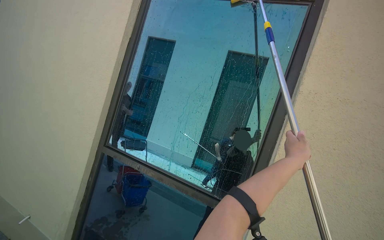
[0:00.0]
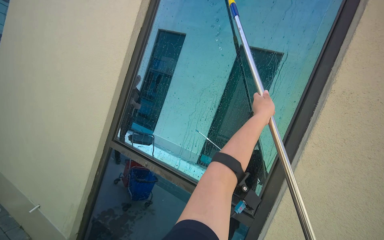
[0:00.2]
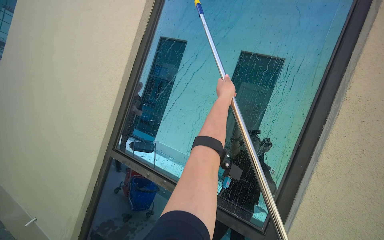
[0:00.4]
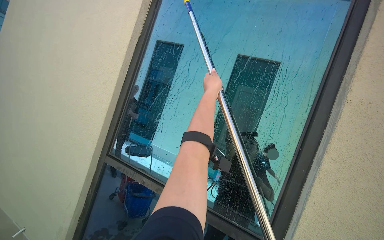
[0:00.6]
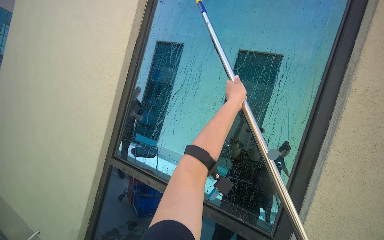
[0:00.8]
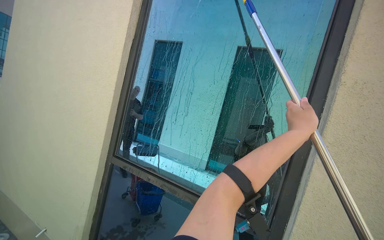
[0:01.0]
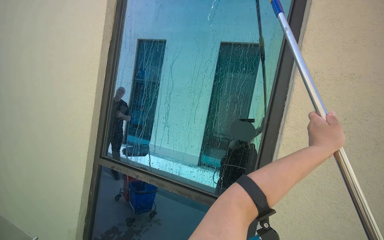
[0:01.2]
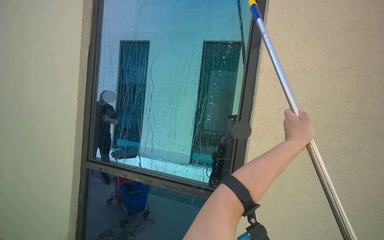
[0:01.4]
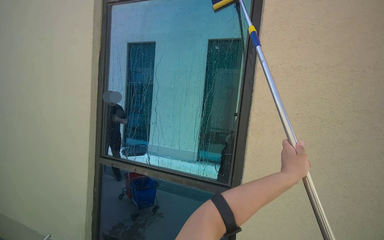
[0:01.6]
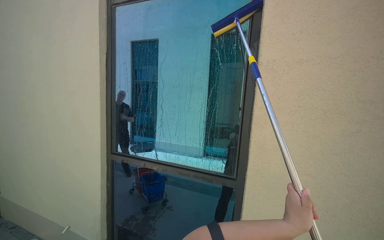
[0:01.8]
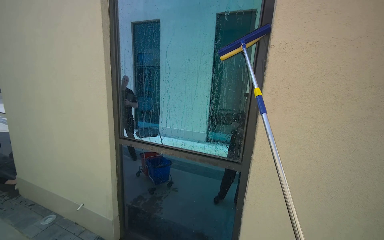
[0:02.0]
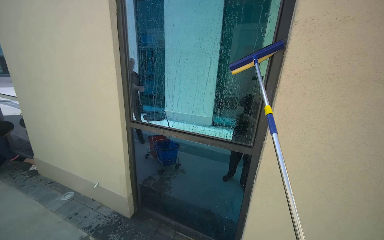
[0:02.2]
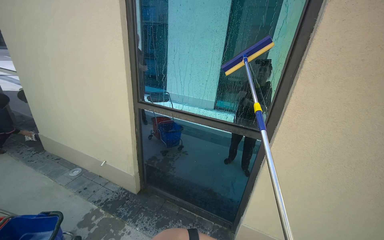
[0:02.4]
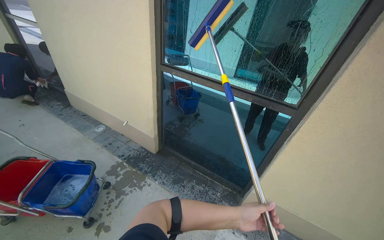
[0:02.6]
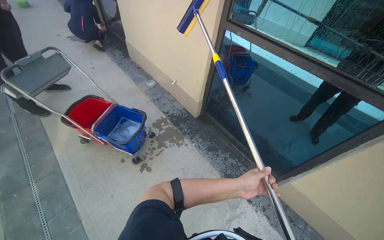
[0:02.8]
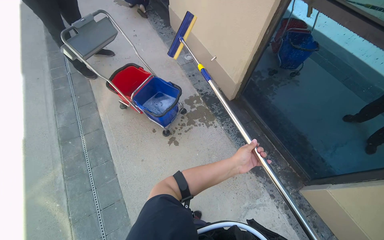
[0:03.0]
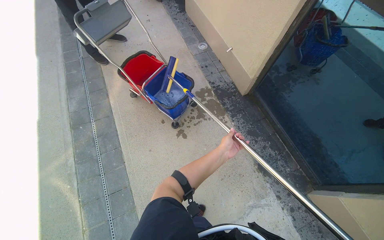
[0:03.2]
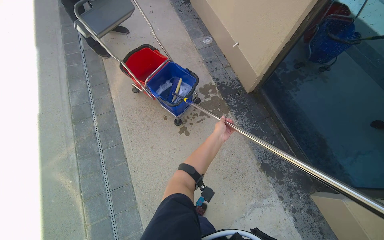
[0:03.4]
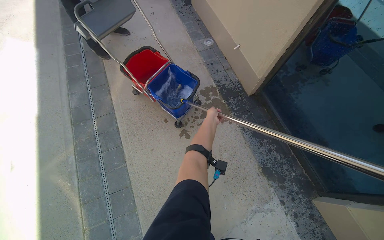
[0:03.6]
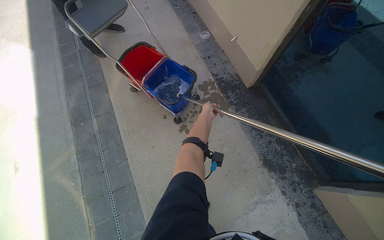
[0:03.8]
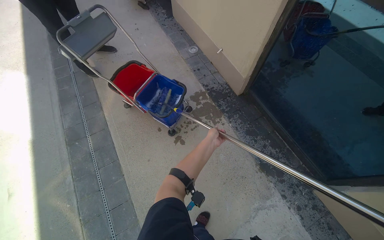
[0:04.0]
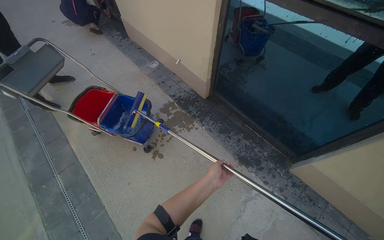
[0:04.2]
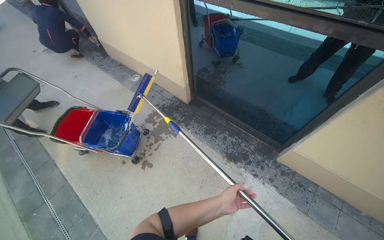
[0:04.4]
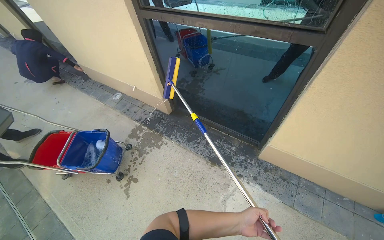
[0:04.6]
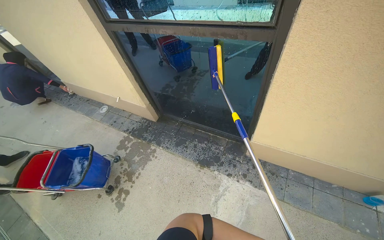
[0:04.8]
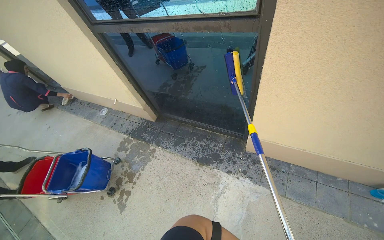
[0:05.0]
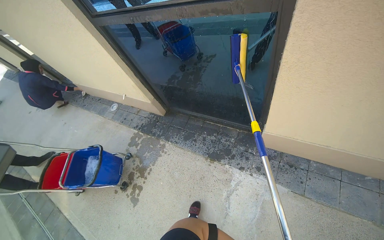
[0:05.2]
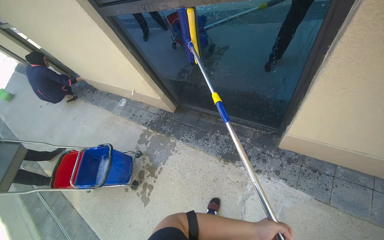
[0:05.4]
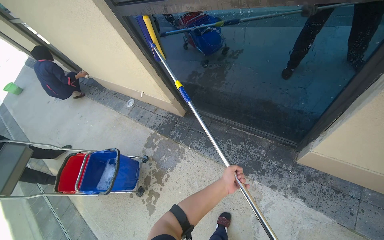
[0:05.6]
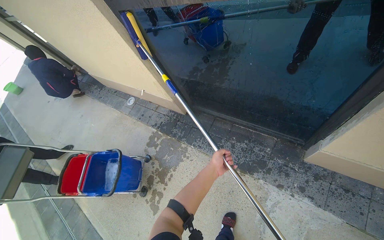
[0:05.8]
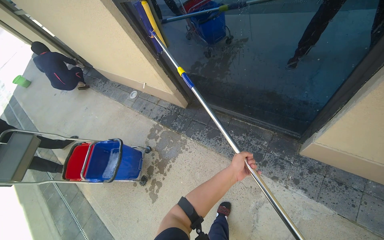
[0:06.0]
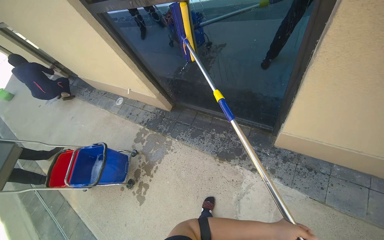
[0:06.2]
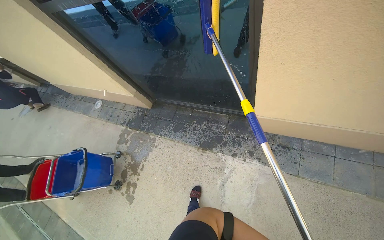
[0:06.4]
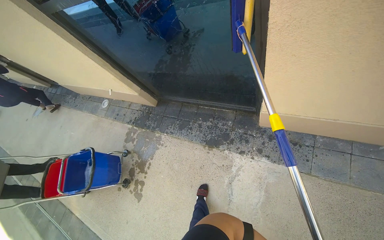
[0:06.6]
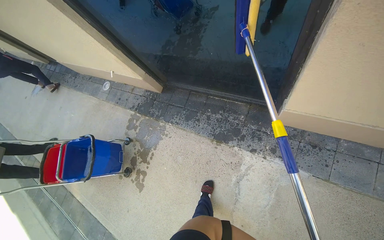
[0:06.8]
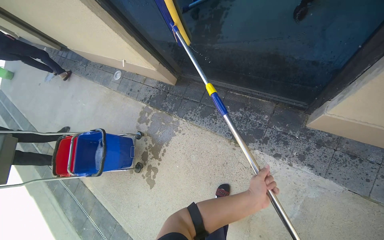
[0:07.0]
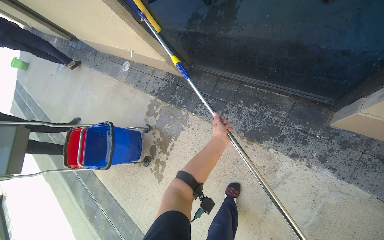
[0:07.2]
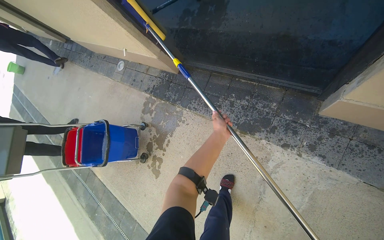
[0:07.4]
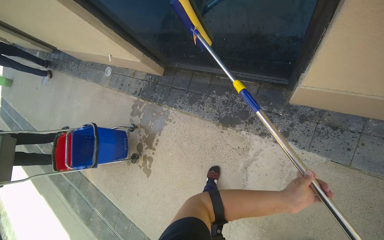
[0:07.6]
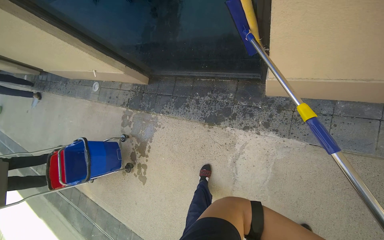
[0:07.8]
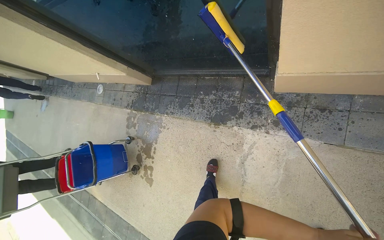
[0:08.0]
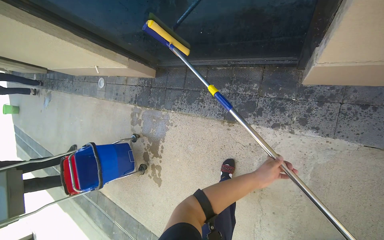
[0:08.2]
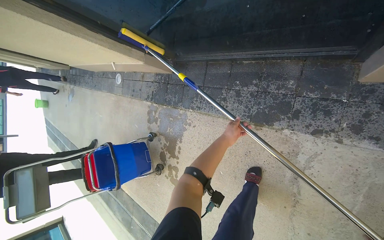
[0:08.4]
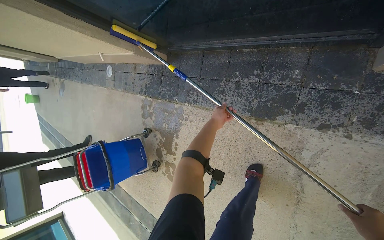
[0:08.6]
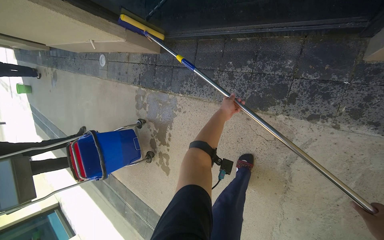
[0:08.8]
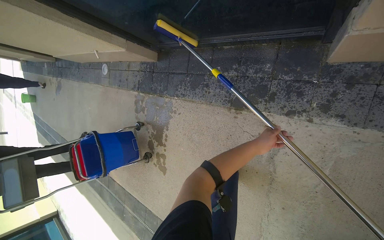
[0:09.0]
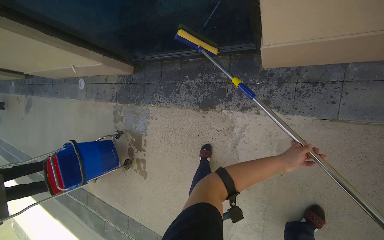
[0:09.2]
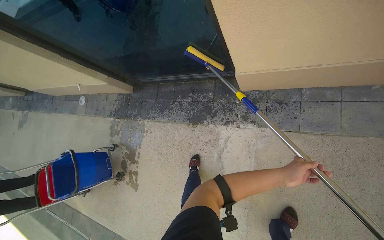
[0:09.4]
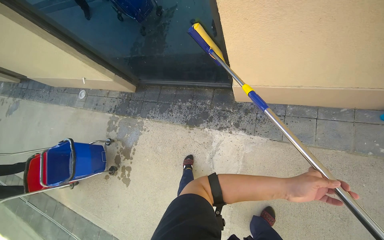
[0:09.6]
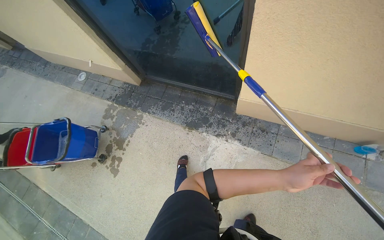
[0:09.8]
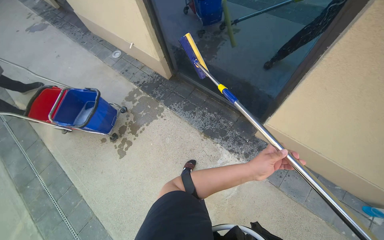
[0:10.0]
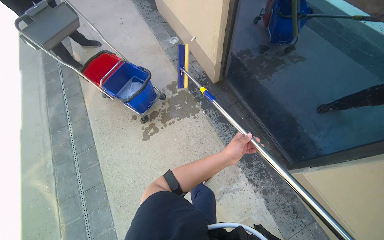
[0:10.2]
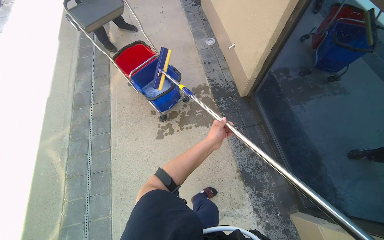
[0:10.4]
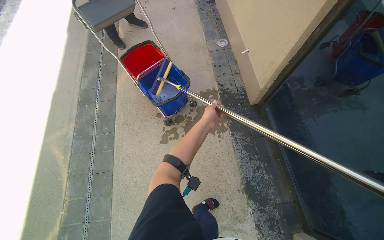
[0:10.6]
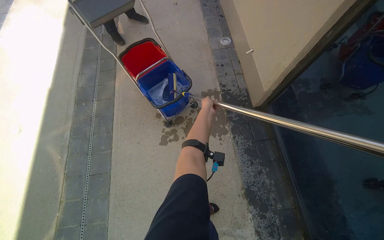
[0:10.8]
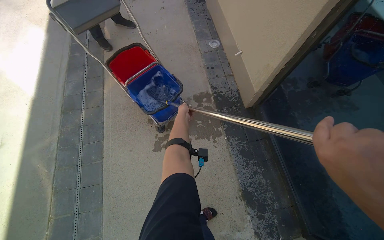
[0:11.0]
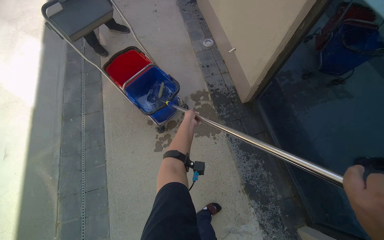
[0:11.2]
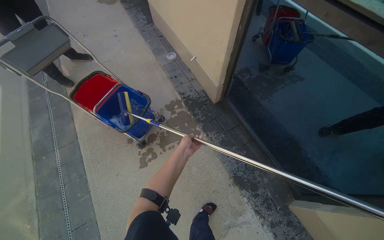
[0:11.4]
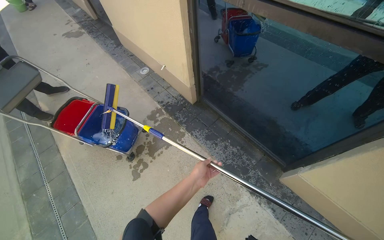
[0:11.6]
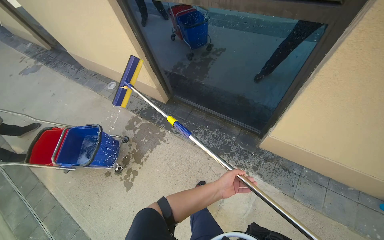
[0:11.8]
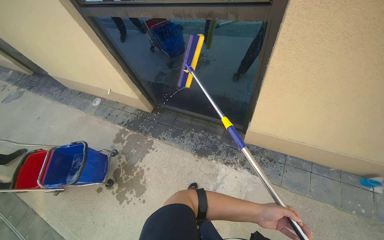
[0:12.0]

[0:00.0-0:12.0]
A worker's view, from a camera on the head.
Job: cleaning windows.
The whole recording: Cleaning building windows. The worker scrubs the building windows with a long-handled squeegee, frequently dipping it into a bucket.
0:00.0 to 0:01.6: The left hand shifts about 15 cm nearer to the camera, and travels up the picture and back again, approximately 25 cm each way.
0:01.6 to 0:03.0: The head turns to the left by some 45 degrees. The view tips downward by some 55 degrees.
0:04.4 to 0:06.0: The camera travels approximately 40 cm.
0:06.0 to 0:07.6: The camera pitches downward, by approximately 15 degrees.
0:09.0 to 0:10.4: The camera travels roughly 80 cm. The camera pitches upward, by some 20 degrees. The scene rotates clockwise by about 70 degrees.
0:10.4 to 0:12.0: The camera is carried about 40 cm. The head turns to the right by approximately 55 degrees.

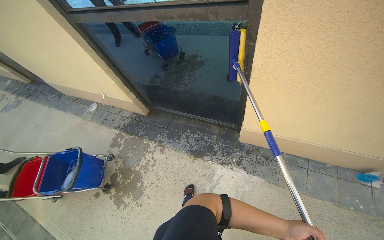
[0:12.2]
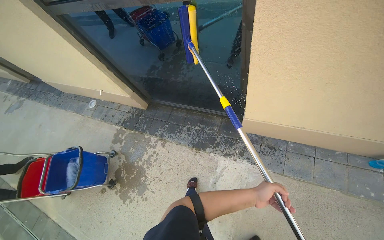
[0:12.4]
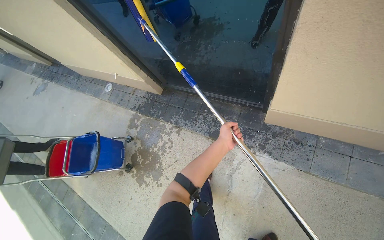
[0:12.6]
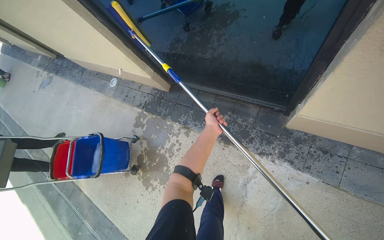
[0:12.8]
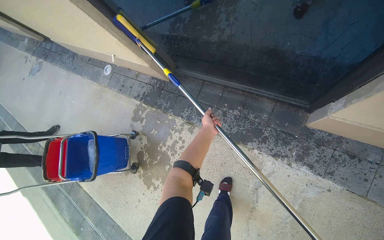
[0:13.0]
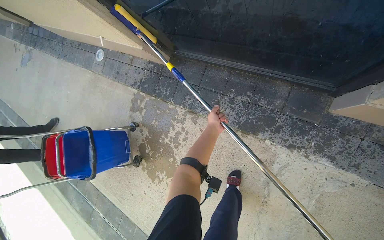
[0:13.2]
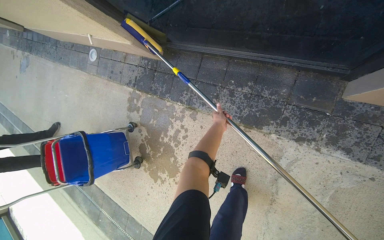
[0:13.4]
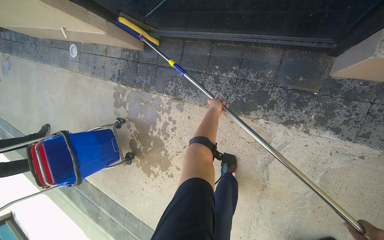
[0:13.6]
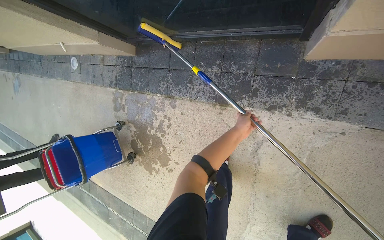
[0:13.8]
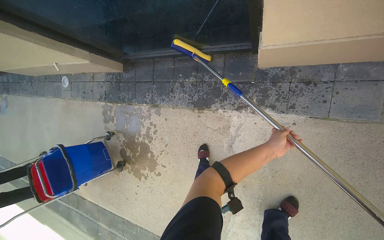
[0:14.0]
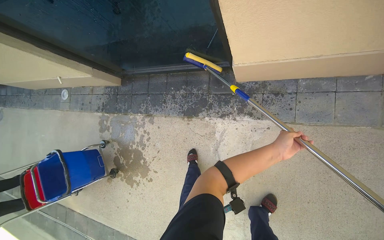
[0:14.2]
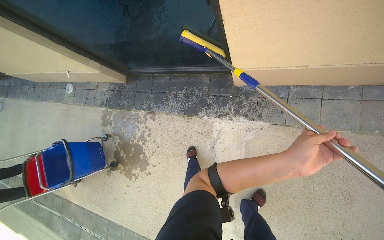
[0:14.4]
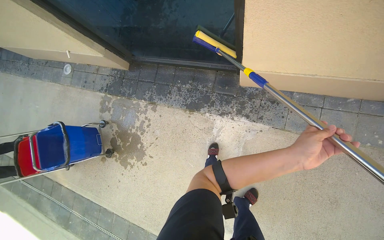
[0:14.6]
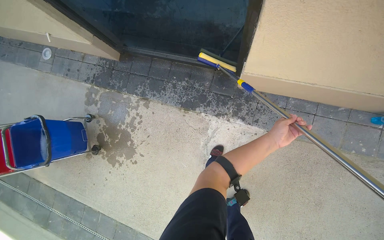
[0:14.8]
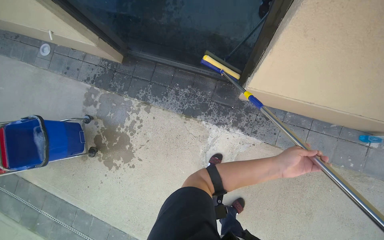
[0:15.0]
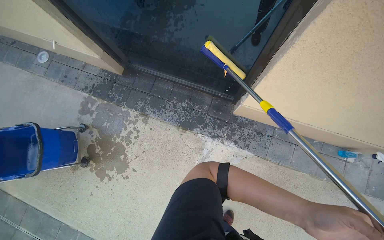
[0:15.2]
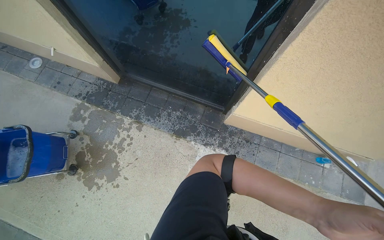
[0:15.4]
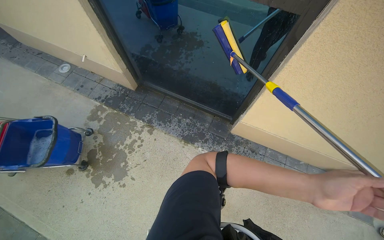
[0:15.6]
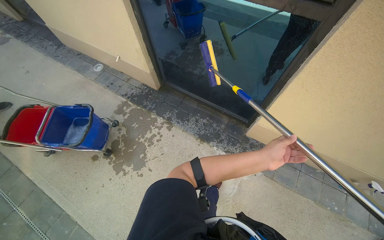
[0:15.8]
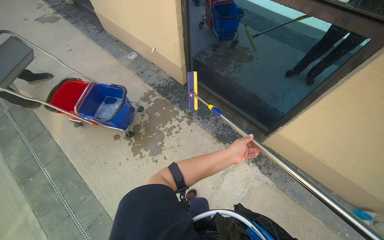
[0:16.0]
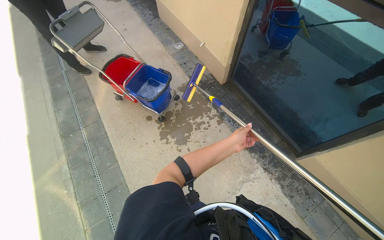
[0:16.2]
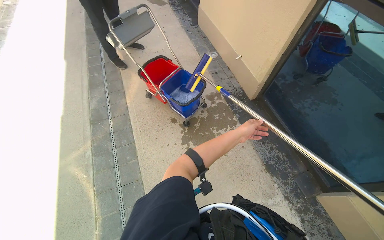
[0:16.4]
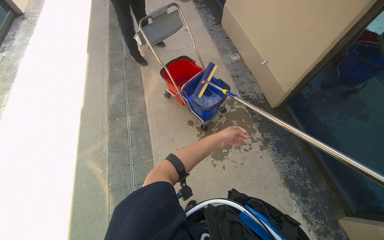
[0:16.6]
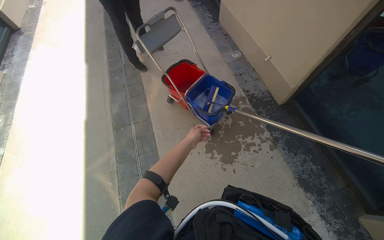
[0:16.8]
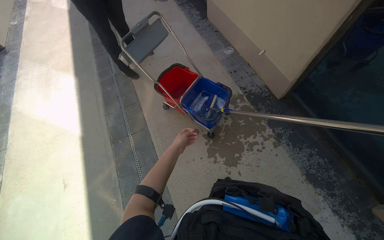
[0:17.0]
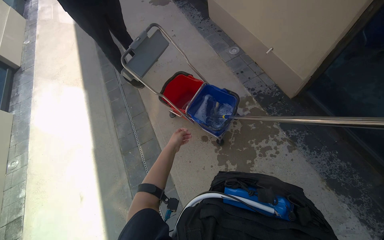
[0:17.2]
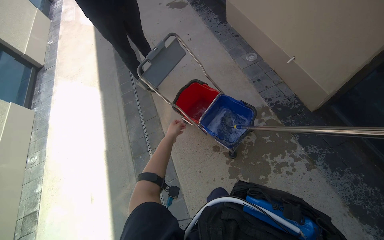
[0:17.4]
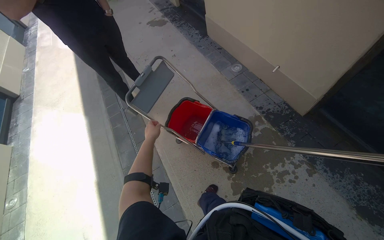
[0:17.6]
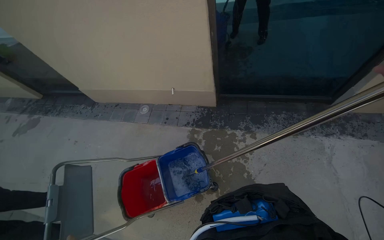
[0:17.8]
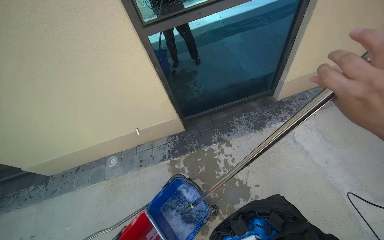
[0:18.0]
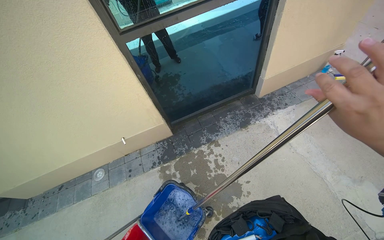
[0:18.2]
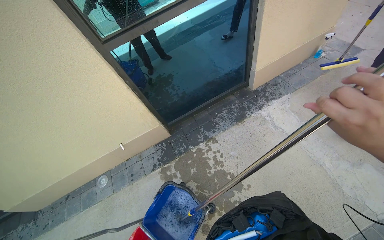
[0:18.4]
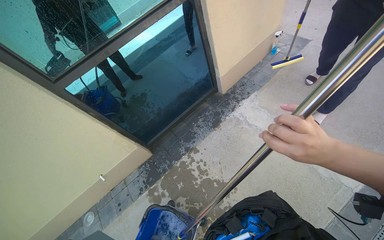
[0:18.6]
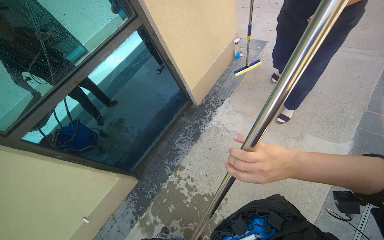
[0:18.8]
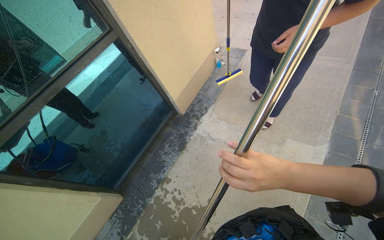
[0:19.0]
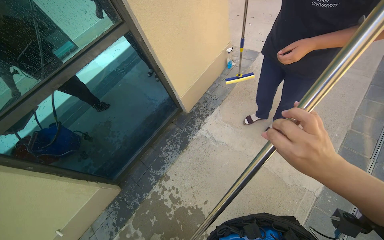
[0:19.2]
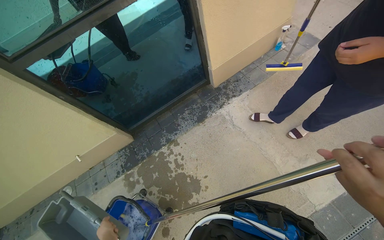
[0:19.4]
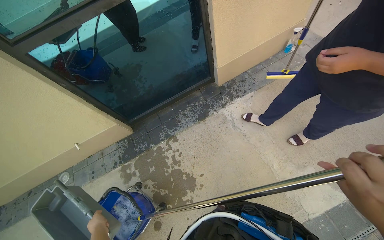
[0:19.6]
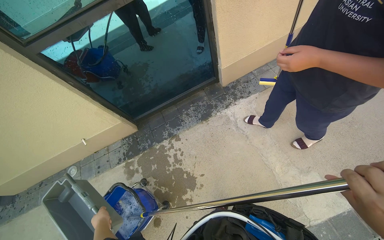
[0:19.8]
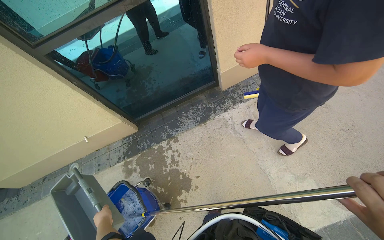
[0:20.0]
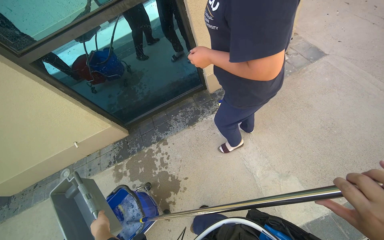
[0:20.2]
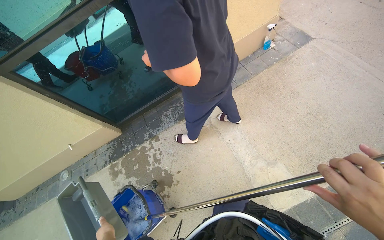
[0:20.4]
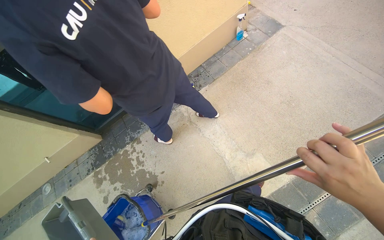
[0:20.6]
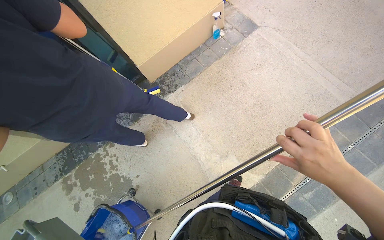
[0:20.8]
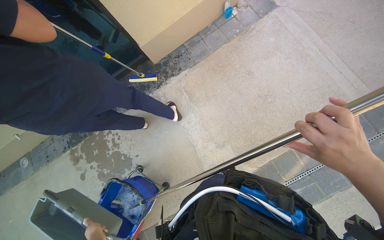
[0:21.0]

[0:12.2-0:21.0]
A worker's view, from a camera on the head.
Job: cleaning windows.
The whole recording: Cleaning building windows. The worker scrubs the building windows with a long-handled squeegee, frequently dipping it into a bucket.
0:12.2 to 0:13.6: The camera travels approximately 70 cm. The camera pitches downward, by about 30 degrees.
0:13.6 to 0:15.2: The camera is carried some 50 cm. The view swings about 20 degrees to the right. The wearer looks about 15 degrees further upward.
0:15.2 to 0:16.6: The camera travels roughly 90 cm. The head rotates about 55 degrees to the left. The camera pitches upward, by some 20 degrees.
0:16.6 to 0:18.0: The head travels approximately 60 cm. The head turns to the right by approximately 90 degrees. The wearer looks roughly 20 degrees further upward.
0:18.0 to 0:19.6: The camera is carried about 50 cm.
0:19.6 to 0:21.0: The head travels to the right, some 80 cm. The view tips downward by approximately 15 degrees.
